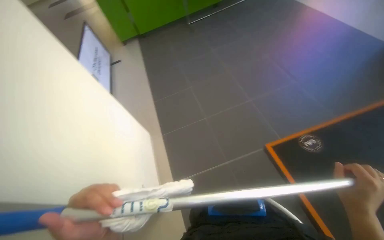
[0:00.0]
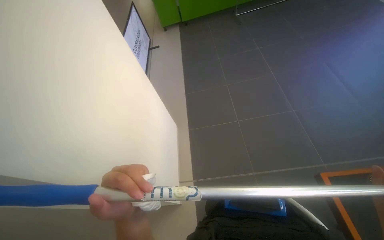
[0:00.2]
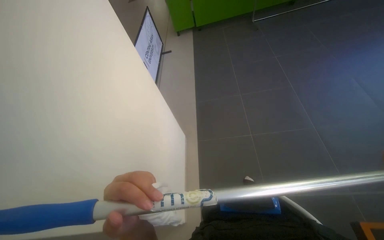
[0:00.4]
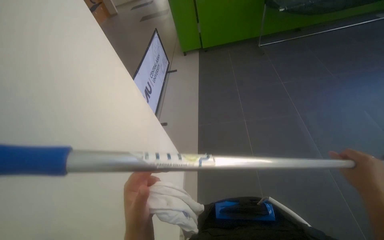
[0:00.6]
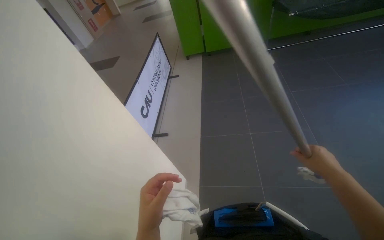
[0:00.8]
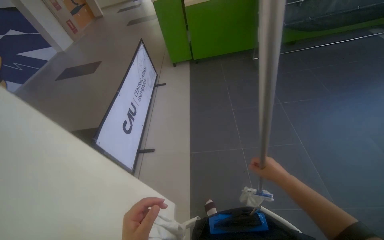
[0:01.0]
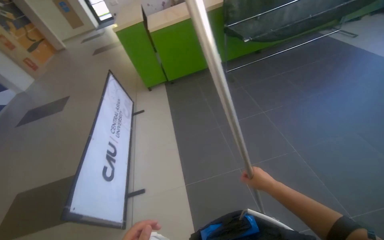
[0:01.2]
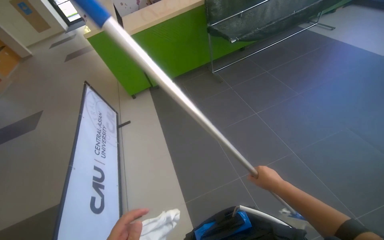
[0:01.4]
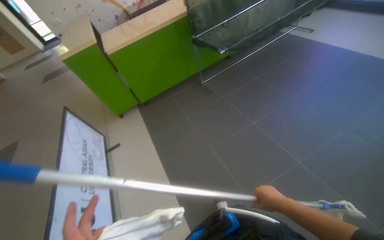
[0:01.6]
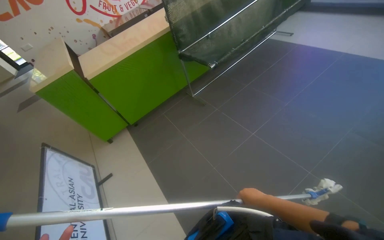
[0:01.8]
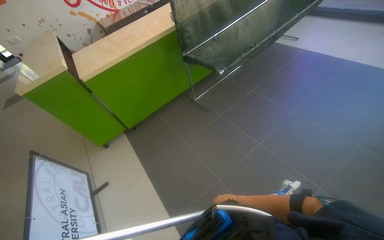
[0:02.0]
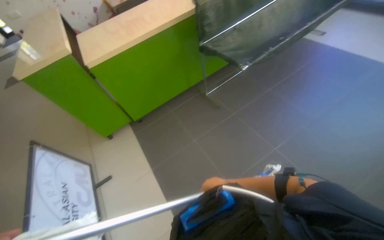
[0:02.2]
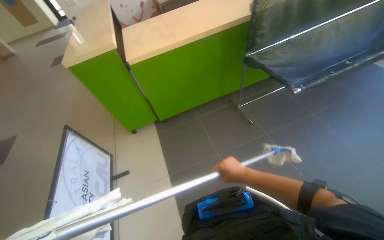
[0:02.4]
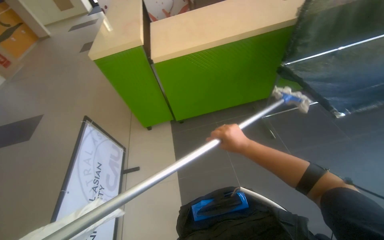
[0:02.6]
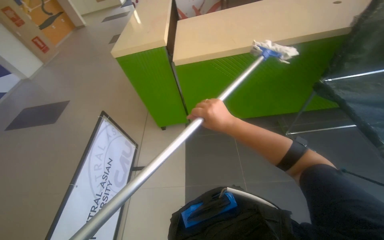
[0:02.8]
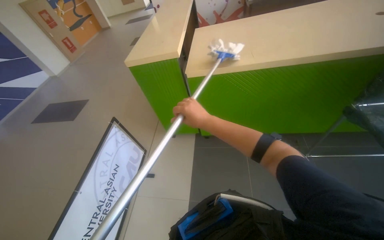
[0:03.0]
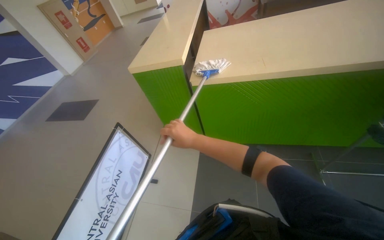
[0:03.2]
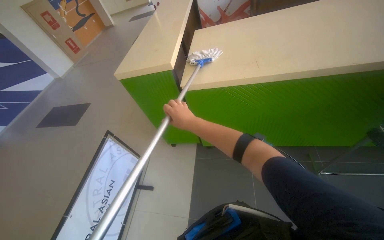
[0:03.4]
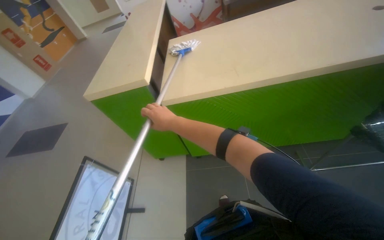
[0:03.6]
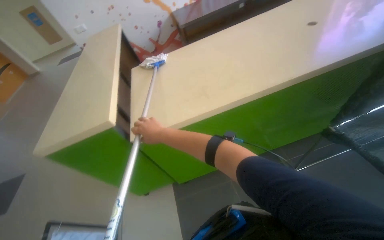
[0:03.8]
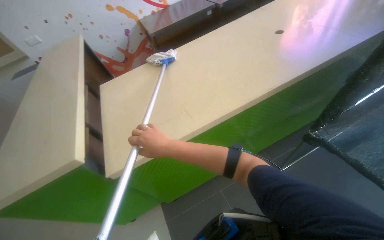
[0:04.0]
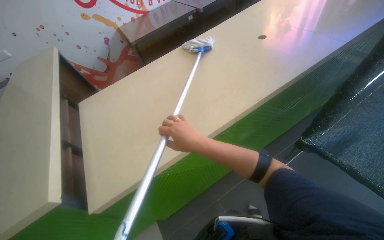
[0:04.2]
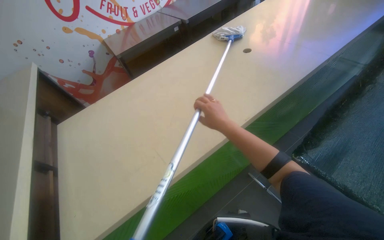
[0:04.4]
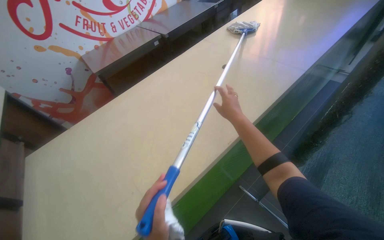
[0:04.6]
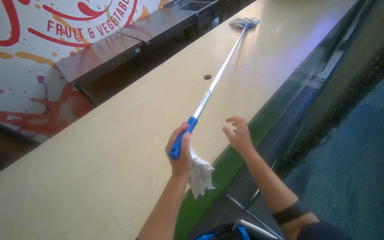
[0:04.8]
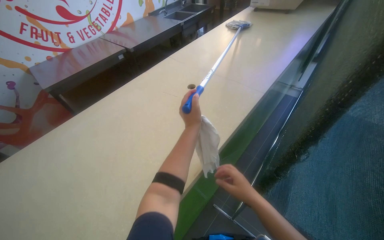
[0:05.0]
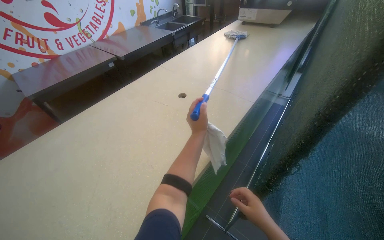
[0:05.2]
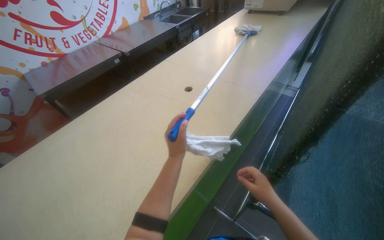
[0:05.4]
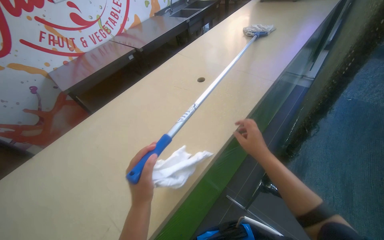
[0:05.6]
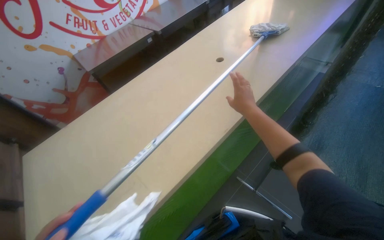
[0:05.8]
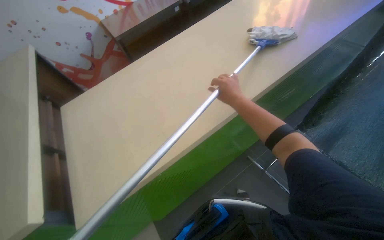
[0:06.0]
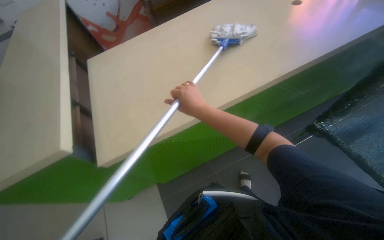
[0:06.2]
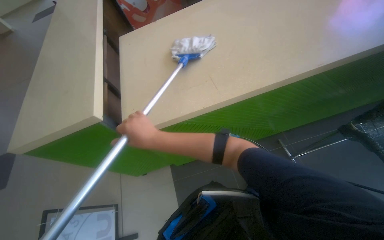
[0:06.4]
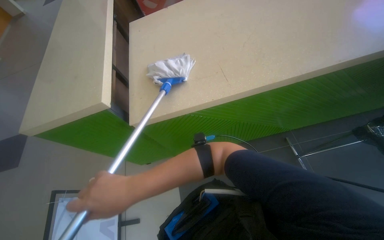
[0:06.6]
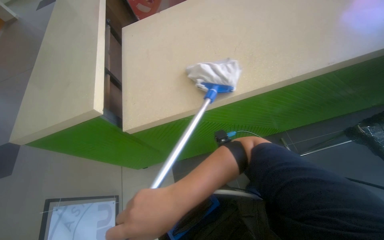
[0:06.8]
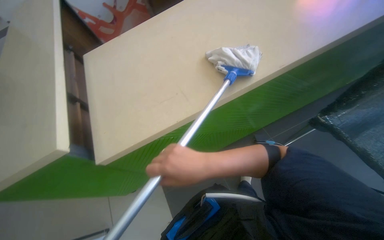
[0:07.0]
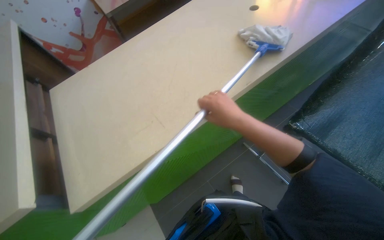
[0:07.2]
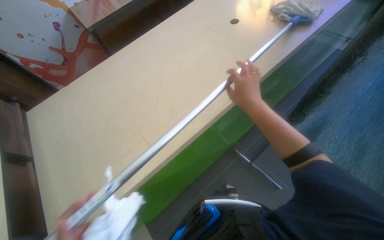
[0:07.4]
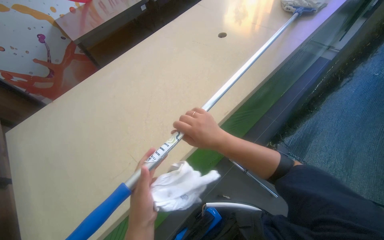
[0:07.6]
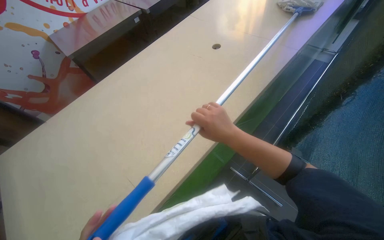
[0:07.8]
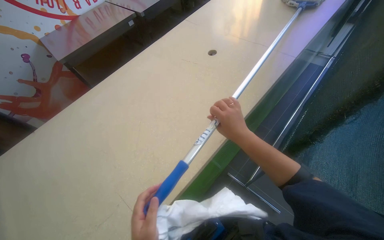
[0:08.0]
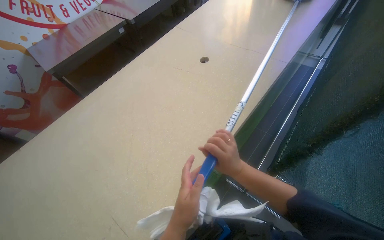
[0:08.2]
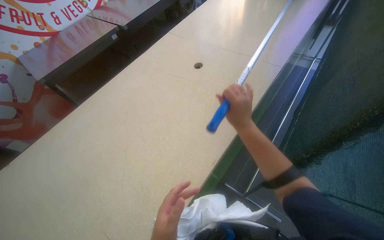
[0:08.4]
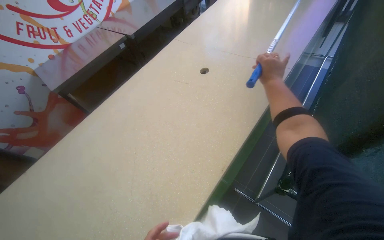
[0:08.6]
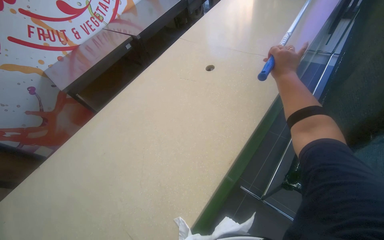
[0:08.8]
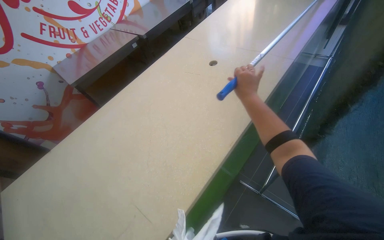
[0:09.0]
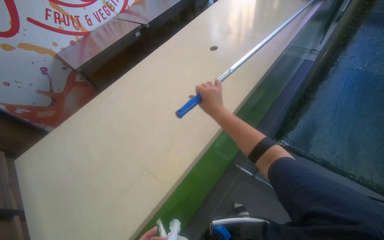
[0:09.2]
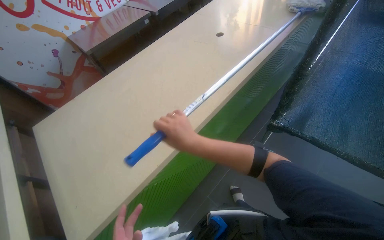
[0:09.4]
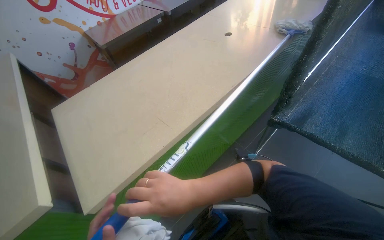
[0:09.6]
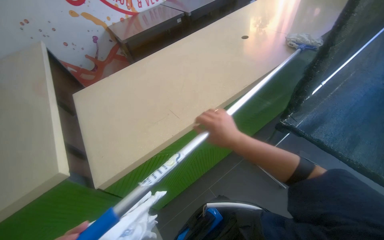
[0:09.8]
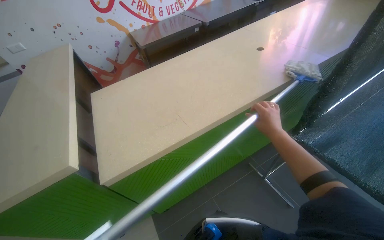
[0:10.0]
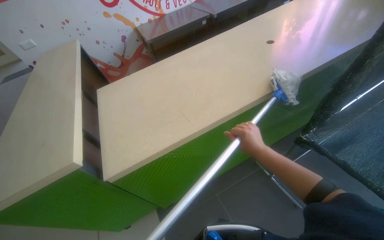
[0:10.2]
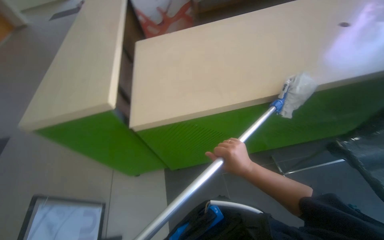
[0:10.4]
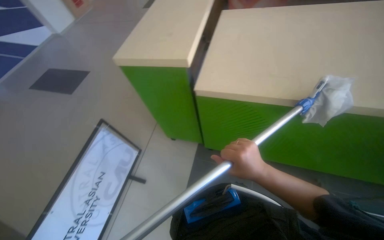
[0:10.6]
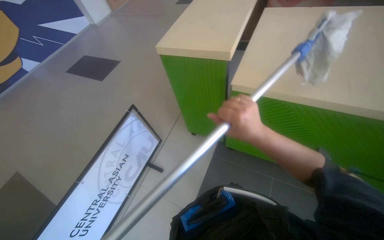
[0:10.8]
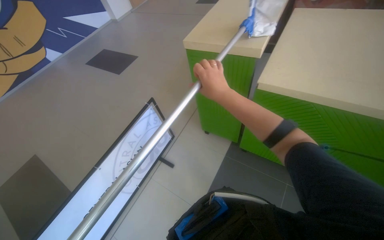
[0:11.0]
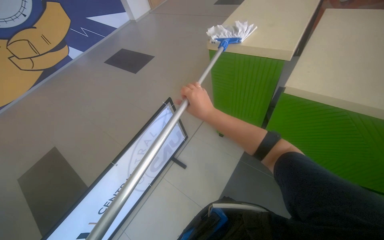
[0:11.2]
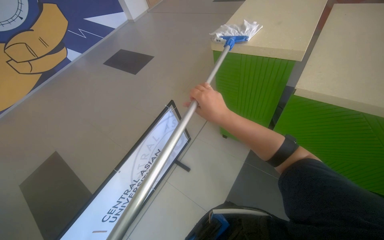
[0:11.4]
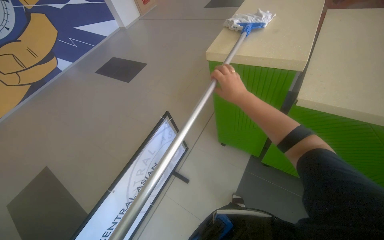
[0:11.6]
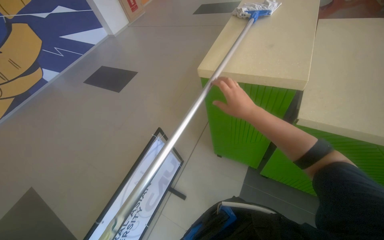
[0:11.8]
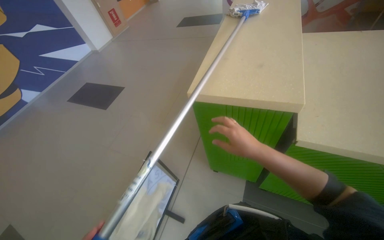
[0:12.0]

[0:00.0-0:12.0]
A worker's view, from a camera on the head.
Job: wiping surfaces.
The whole recording: Cleaning counter with mop. The worker cleans the counter surface using a mop.
0:00.0 to 0:01.6: The wearer moves approximately 1 m. The wearer's head swings approximately 15 degrees to the right. The camera pitches upward, by about 15 degrees.
0:01.6 to 0:03.0: The camera is carried some 1 m. The head rotates approximately 35 degrees to the left.
0:03.0 to 0:04.4: The head travels about 80 cm. The head turns to the right by some 40 degrees.
0:04.4 to 0:06.0: The right hand travels down the picture and back again, roughly 5 cm each way.
0:07.6 to 0:09.0: The right hand goes about 30 cm up the picture and farther from the camera.
0:09.0 to 0:10.4: The wearer moves some 40 cm. The head rotates some 40 degrees to the left.
0:10.4 to 0:12.0: The camera is carried roughly 50 cm.

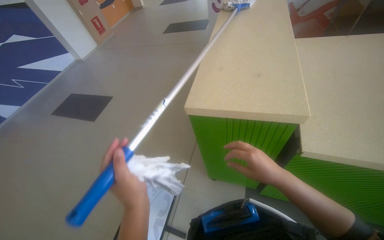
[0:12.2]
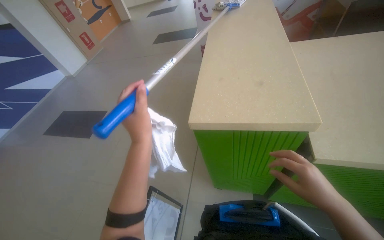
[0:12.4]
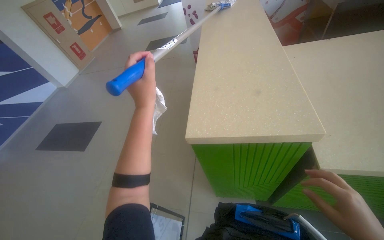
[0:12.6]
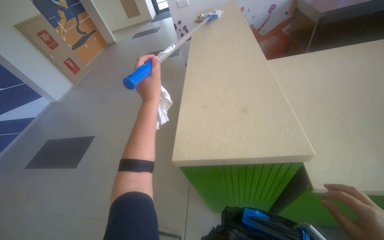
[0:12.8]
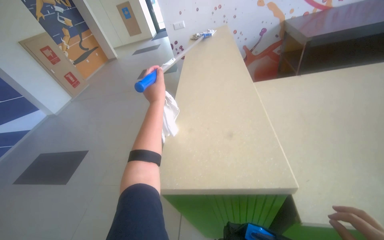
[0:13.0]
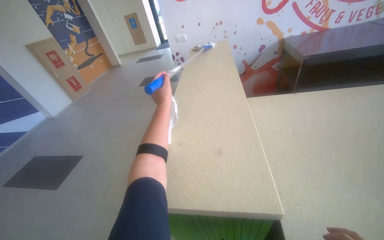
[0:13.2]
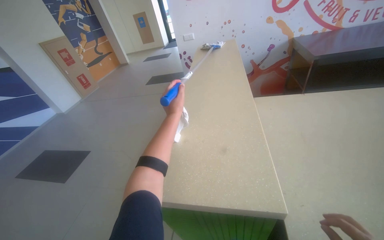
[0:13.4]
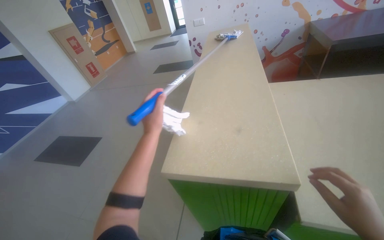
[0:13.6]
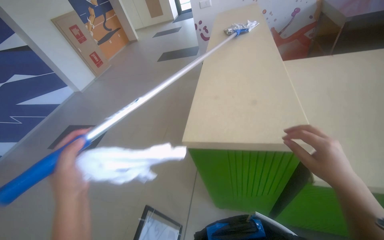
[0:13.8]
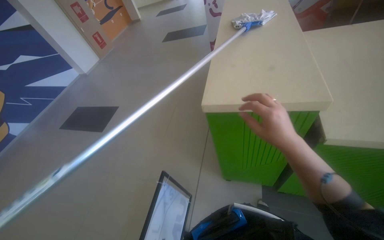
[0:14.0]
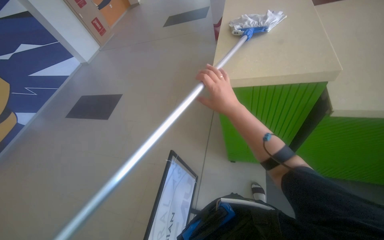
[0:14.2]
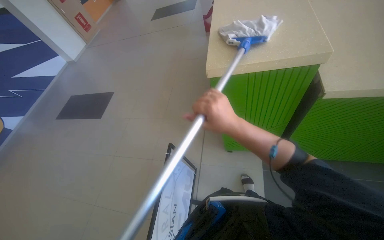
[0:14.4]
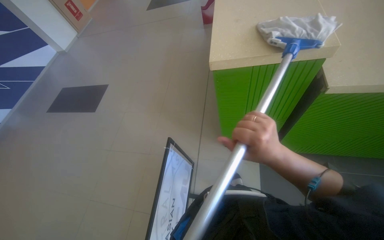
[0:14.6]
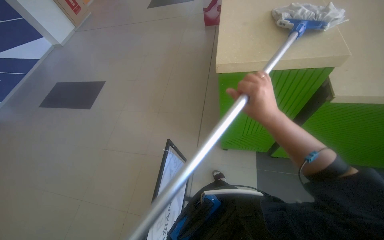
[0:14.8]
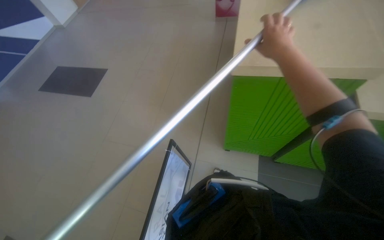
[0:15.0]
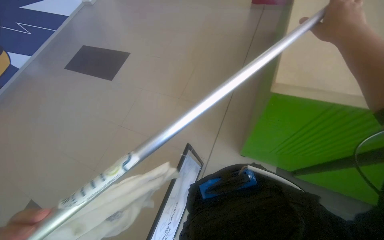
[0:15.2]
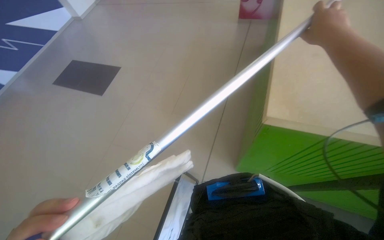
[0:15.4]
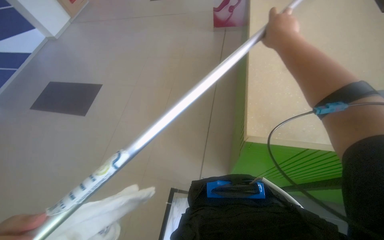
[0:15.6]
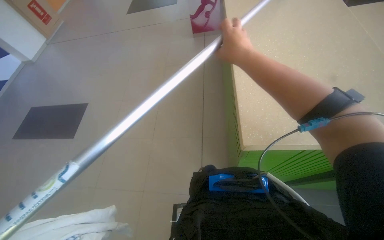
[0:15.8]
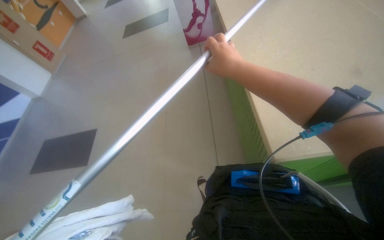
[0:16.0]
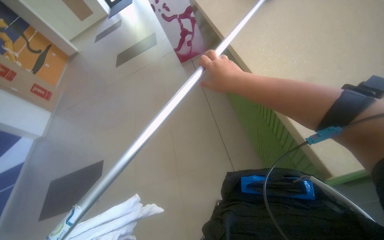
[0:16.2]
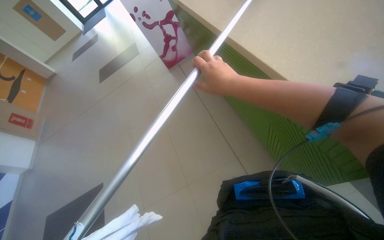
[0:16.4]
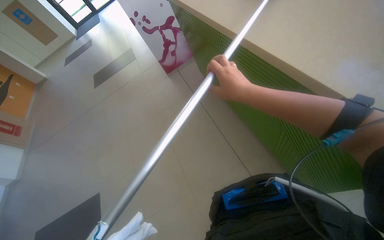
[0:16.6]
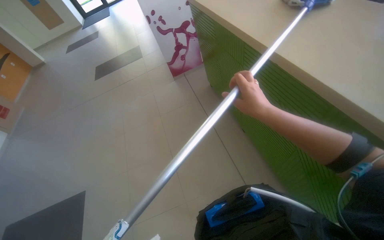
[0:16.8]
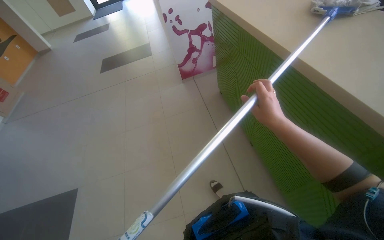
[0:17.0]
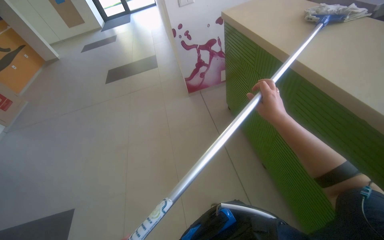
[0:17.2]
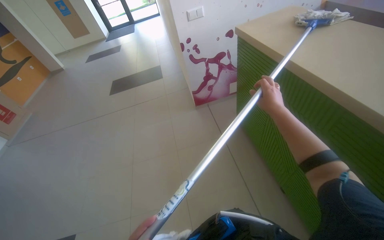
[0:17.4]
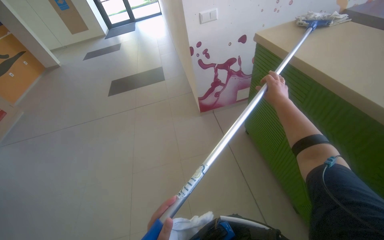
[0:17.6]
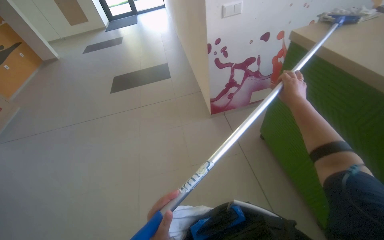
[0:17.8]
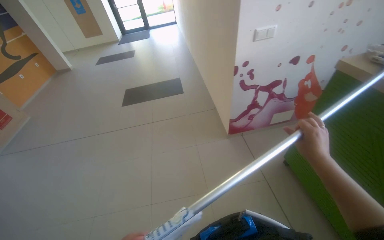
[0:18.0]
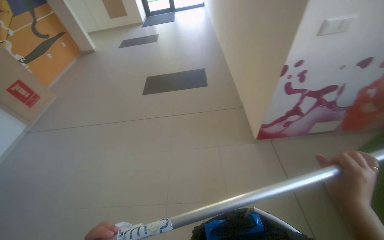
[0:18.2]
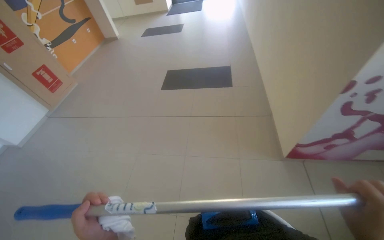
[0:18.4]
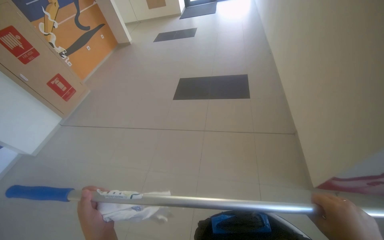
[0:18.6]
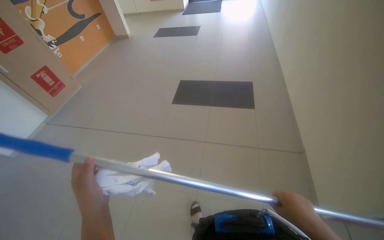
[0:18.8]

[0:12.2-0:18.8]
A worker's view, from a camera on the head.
Job: wiping surfaces.
The whole recording: Cleaning counter with mop. The worker cleans the counter surface using a mop.
0:12.2 to 0:13.8: The left hand is displaced to the left by about 15 cm, and reaches some 50 cm up the picture, then returns.
0:13.8 to 0:15.4: The view tips downward by roughly 20 degrees. The right hand heads up the picture, covering roughly 25 cm.
0:15.4 to 0:17.2: The camera travels about 60 cm. The view tilts roughly 25 degrees upward. The scene rotates counterclockwise by about 25 degrees.
0:17.2 to 0:18.8: The camera travels approximately 1.5 m. The head turns to the left by some 25 degrees.
